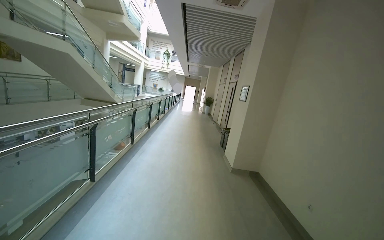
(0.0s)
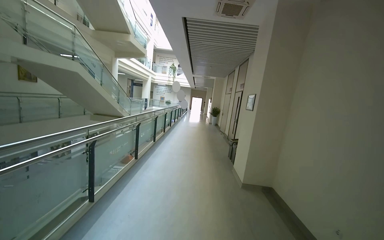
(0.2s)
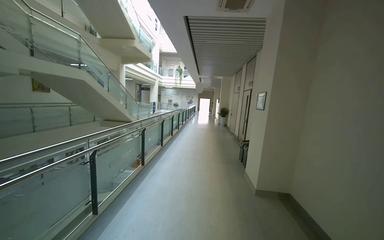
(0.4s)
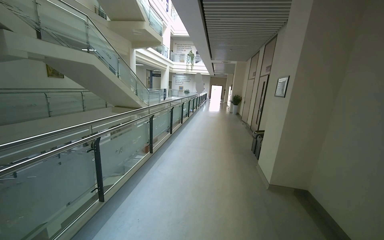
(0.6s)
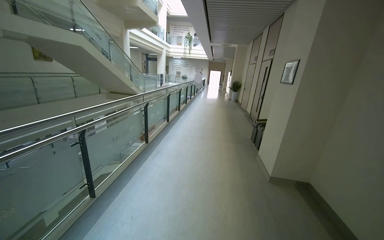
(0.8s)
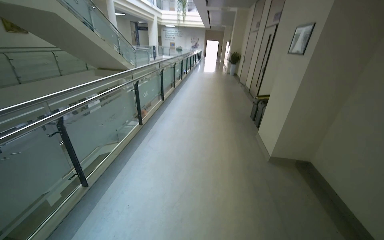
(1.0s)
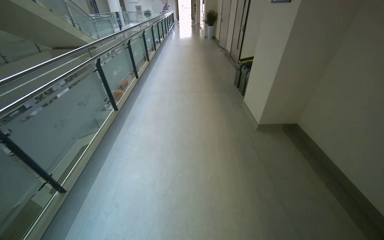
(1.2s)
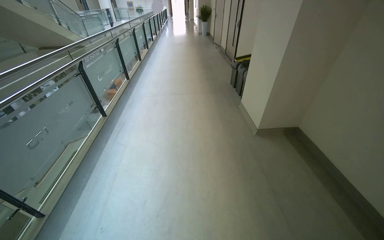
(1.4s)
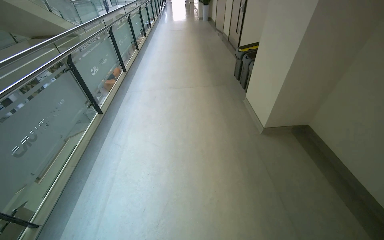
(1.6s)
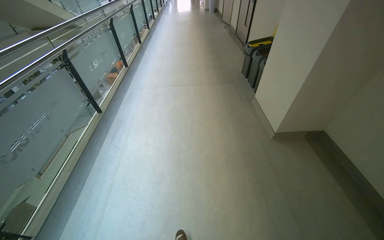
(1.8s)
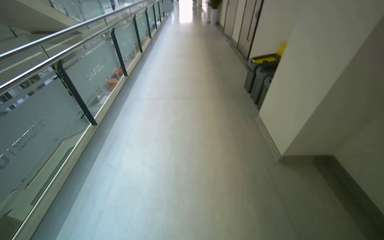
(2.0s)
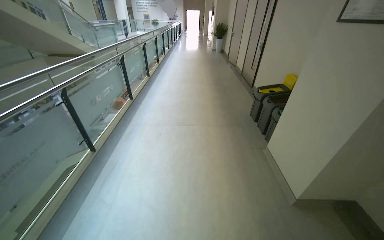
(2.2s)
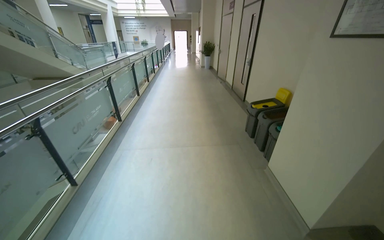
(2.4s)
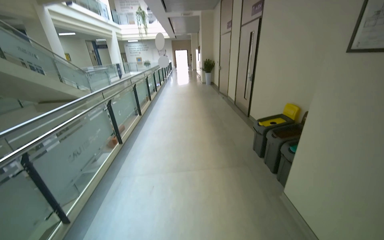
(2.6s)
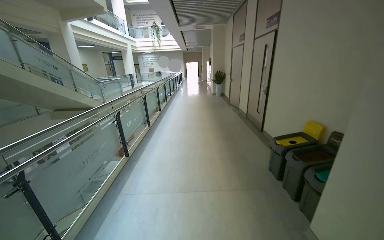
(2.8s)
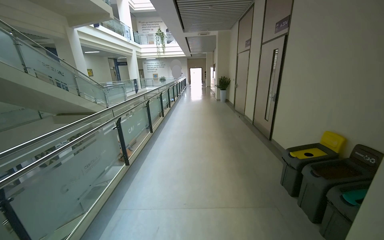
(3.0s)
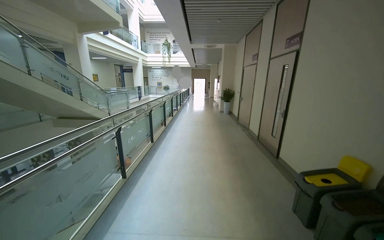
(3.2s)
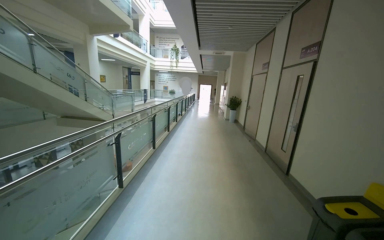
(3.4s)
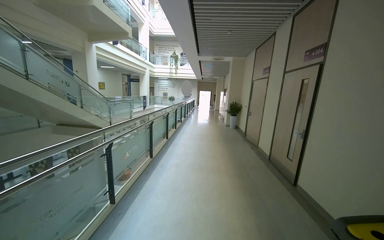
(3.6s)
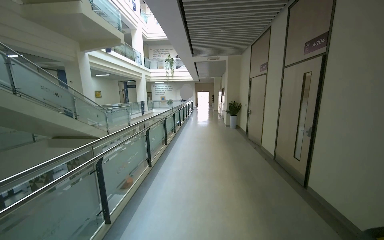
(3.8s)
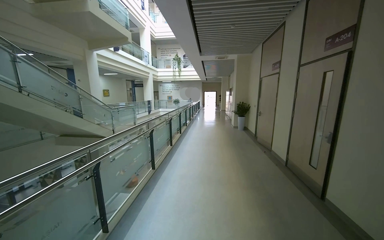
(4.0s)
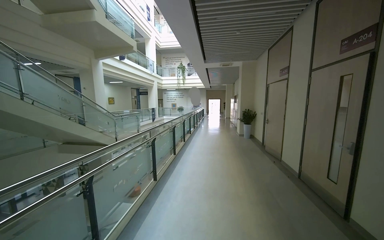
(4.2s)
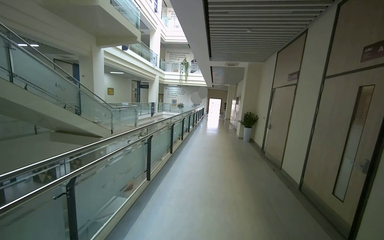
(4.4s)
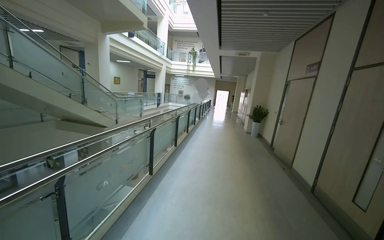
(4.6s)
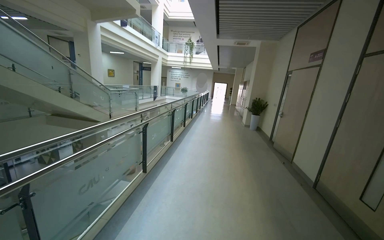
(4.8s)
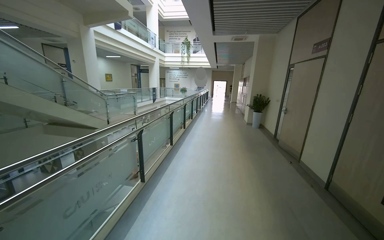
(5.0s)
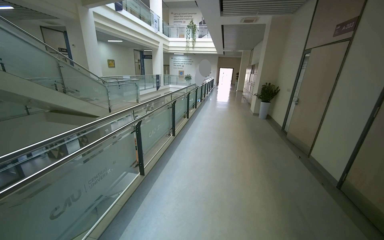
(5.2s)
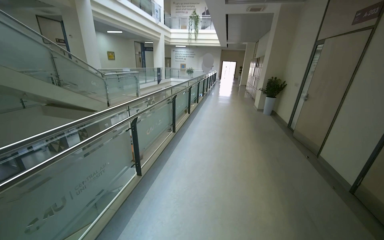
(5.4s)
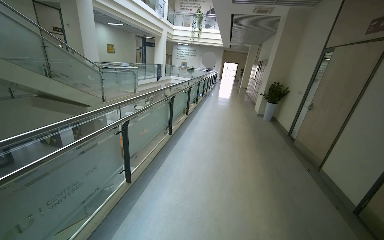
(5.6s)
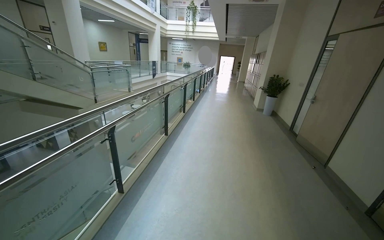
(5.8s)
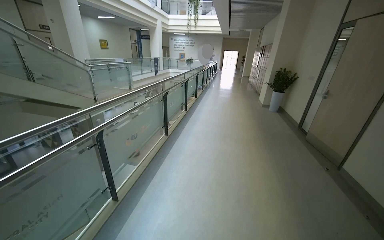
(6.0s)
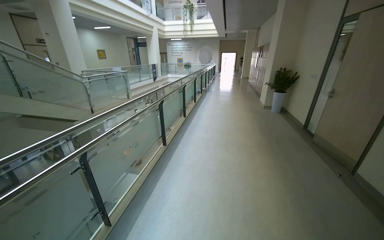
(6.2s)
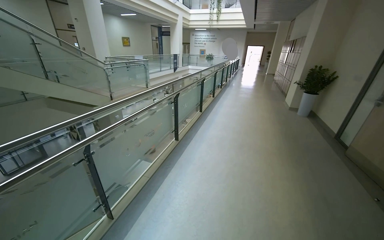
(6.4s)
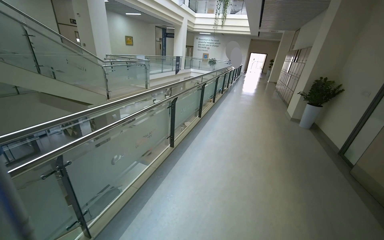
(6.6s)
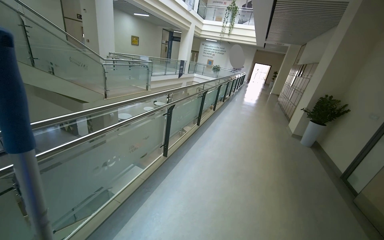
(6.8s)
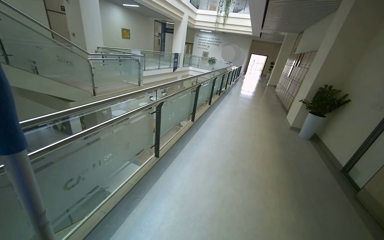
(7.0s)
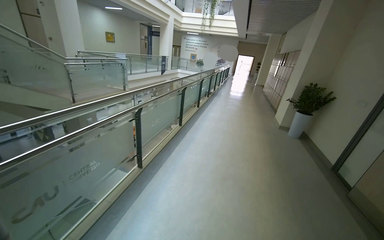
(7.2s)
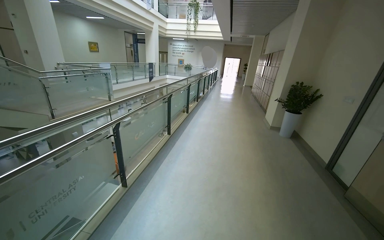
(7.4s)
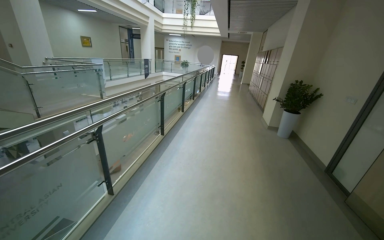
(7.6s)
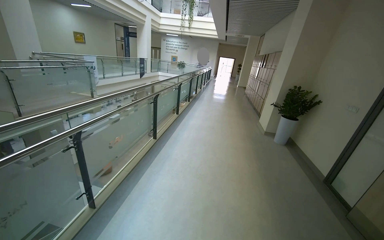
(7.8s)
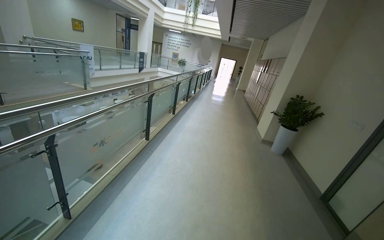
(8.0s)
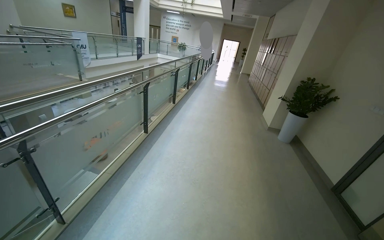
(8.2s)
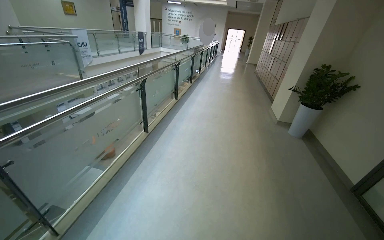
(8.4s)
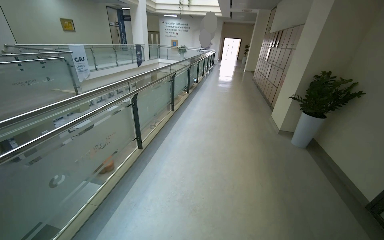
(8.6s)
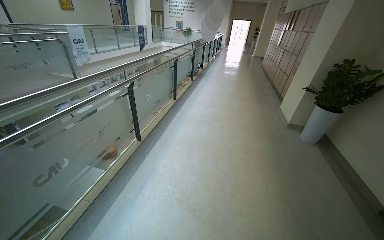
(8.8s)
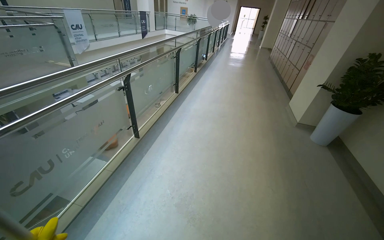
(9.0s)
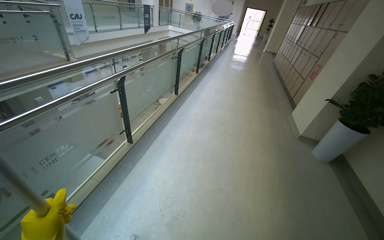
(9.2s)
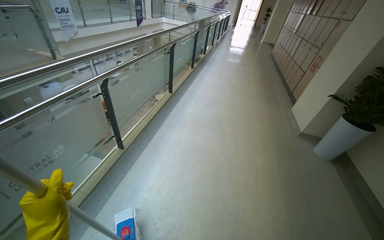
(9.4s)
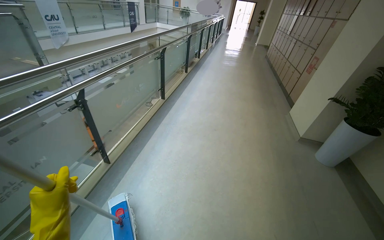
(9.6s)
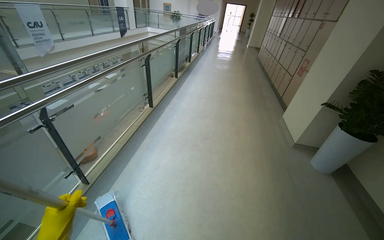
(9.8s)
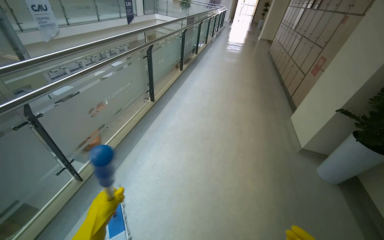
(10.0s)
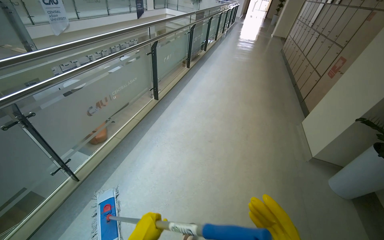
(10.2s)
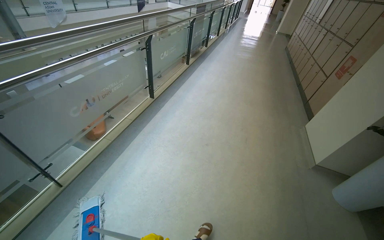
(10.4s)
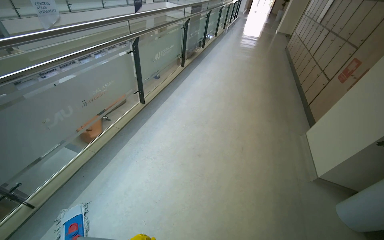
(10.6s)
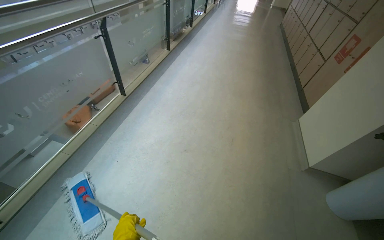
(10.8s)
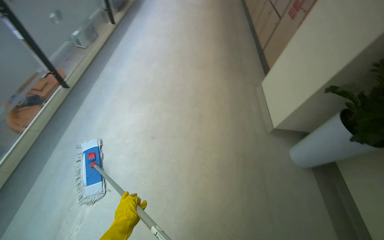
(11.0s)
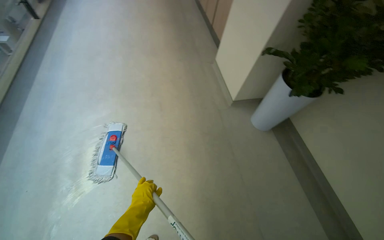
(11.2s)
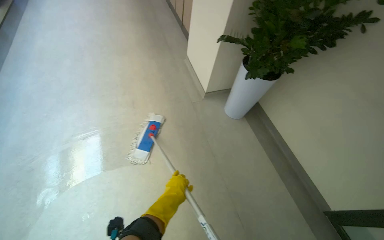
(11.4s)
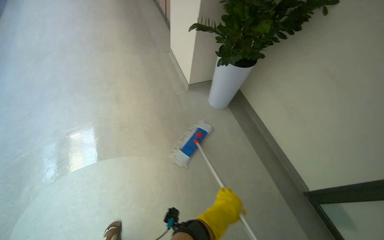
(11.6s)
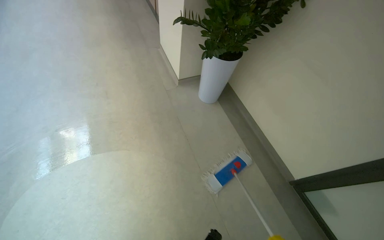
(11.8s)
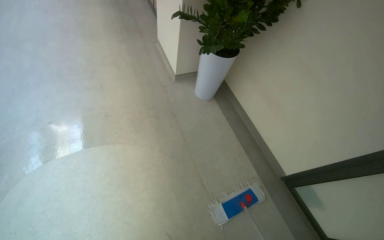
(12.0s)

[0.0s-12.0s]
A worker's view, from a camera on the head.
Job: mopping floor.
The whole recording: Mopping hallway floor. The worker mops the hallway floor, periodically wringing out the mop head in the bucket.
0.0s to 1.6s: The camera travels approximately 1.5 m. The view tips downward by some 30 degrees.
1.6s to 3.0s: The camera is carried some 1.5 m. The wearer looks roughly 25 degrees further upward.
3.0s to 4.4s: The camera is carried about 1.5 m.
4.4s to 6.0s: The head travels some 1.5 m. The view tips downward by approximately 15 degrees.
6.0s to 7.6s: The head travels roughly 1.5 m.
7.6s to 9.0s: The wearer moves roughly 1.5 m. The wearer looks some 15 degrees further downward.
9.0s to 10.4s: The camera travels some 1 m.
10.4s to 12.0s: The head travels roughly 70 cm. The wearer's head swings some 45 degrees to the right. The wearer looks about 20 degrees further downward.

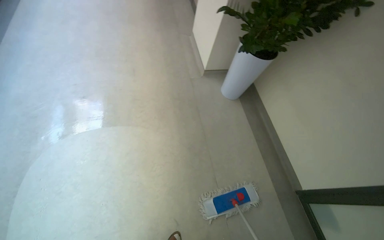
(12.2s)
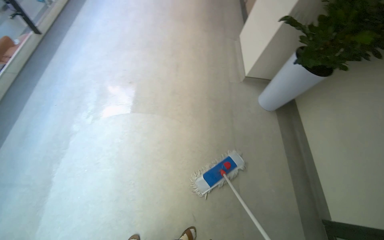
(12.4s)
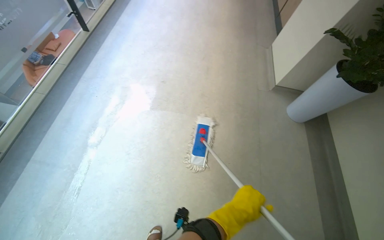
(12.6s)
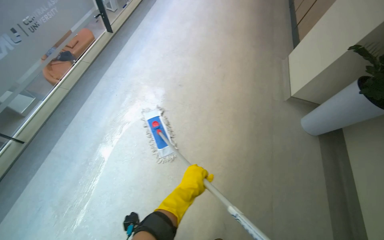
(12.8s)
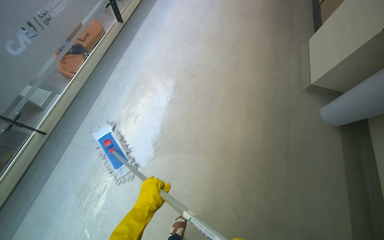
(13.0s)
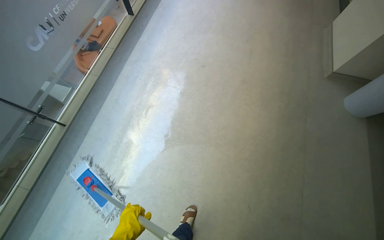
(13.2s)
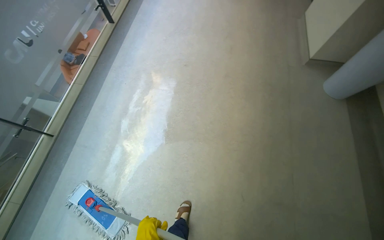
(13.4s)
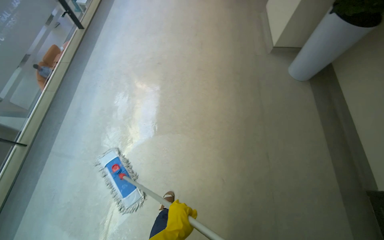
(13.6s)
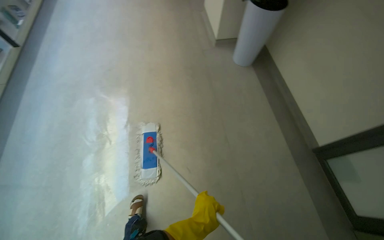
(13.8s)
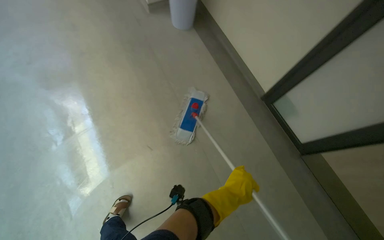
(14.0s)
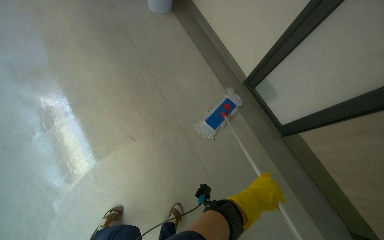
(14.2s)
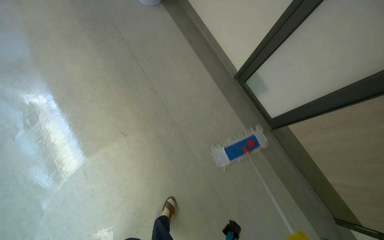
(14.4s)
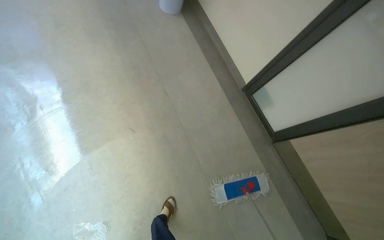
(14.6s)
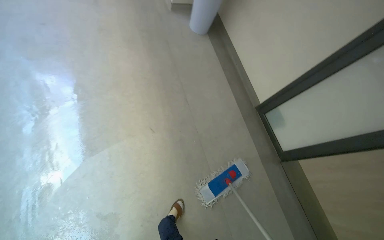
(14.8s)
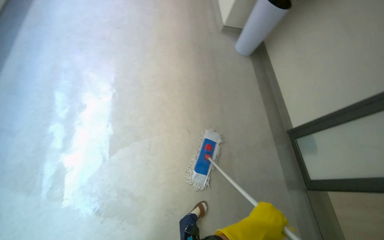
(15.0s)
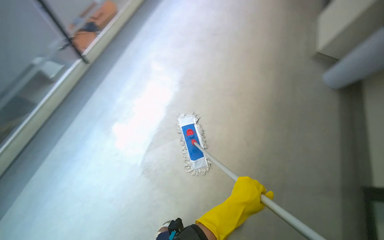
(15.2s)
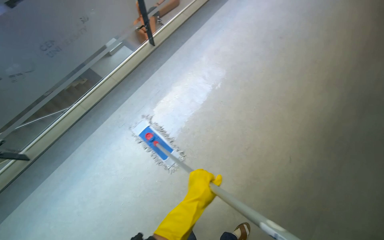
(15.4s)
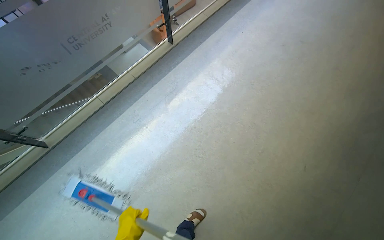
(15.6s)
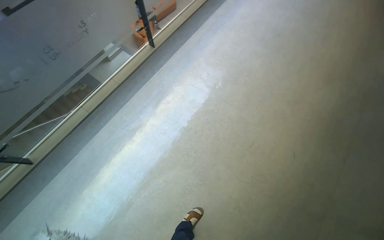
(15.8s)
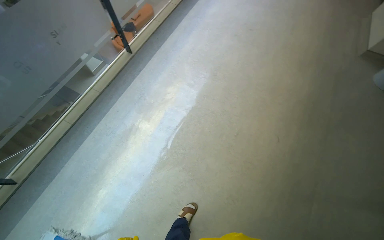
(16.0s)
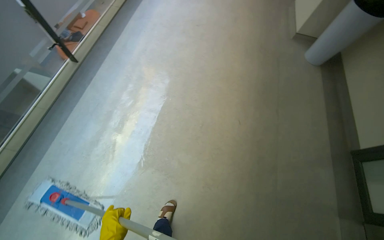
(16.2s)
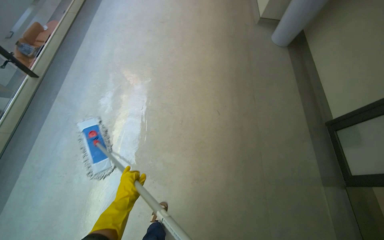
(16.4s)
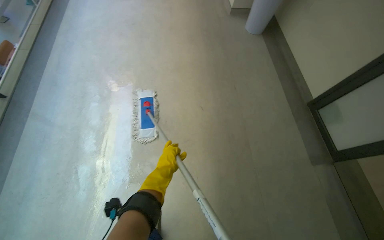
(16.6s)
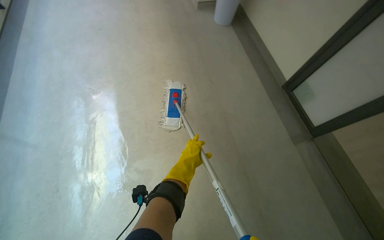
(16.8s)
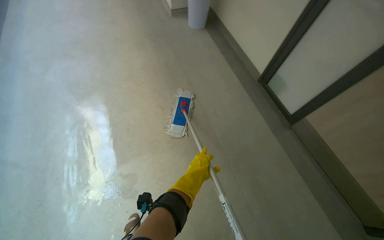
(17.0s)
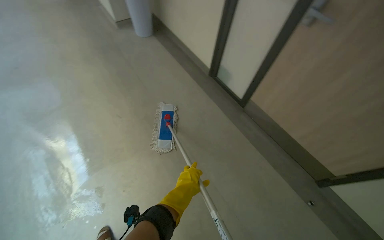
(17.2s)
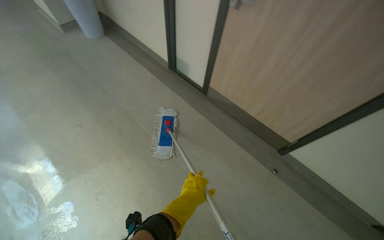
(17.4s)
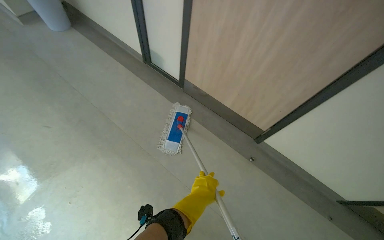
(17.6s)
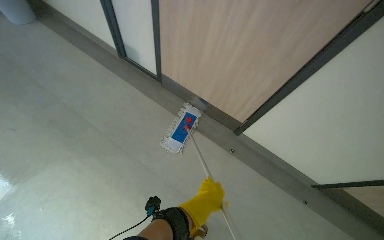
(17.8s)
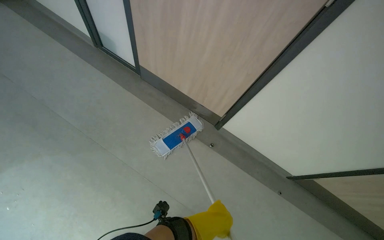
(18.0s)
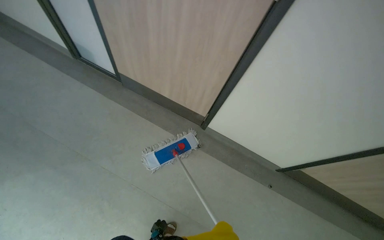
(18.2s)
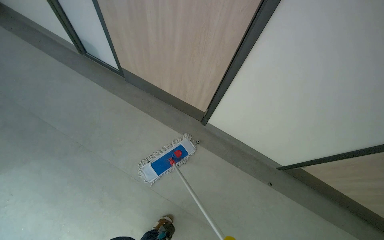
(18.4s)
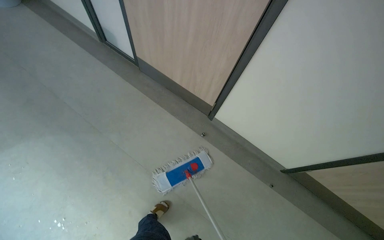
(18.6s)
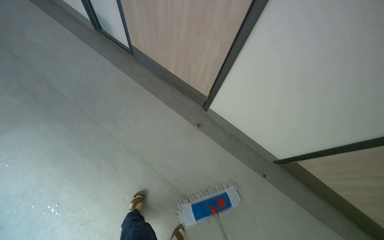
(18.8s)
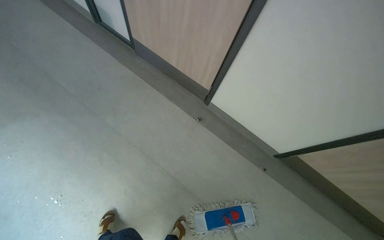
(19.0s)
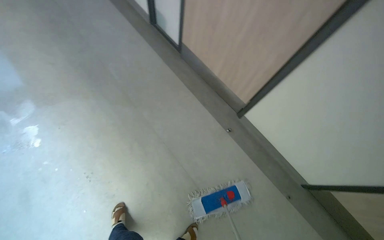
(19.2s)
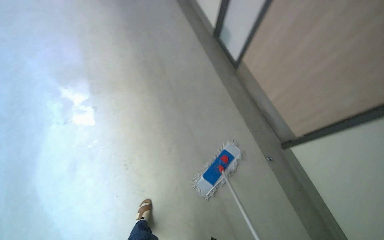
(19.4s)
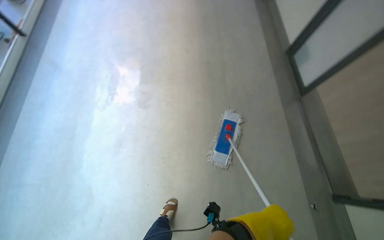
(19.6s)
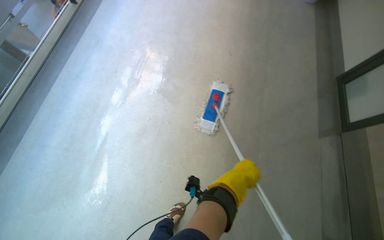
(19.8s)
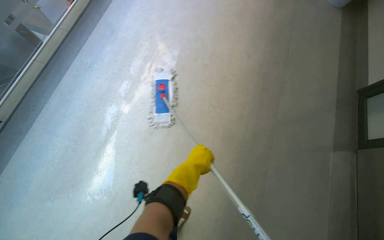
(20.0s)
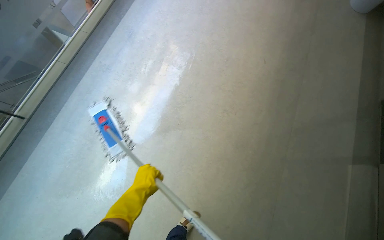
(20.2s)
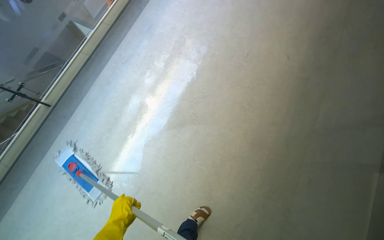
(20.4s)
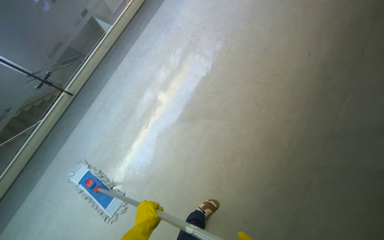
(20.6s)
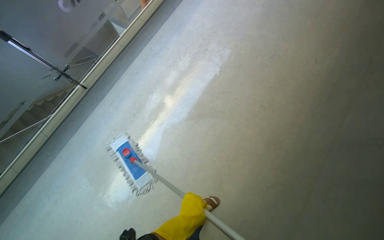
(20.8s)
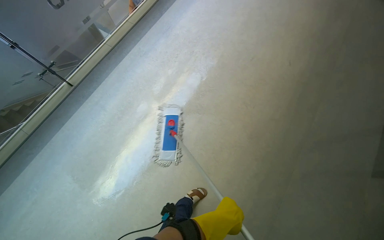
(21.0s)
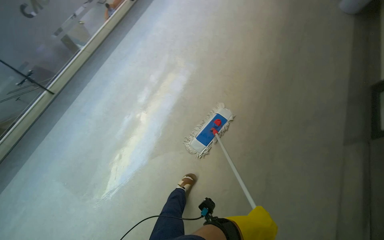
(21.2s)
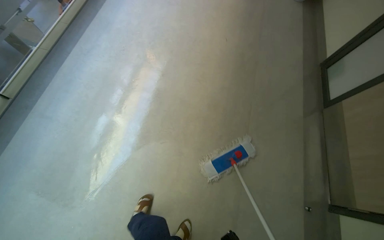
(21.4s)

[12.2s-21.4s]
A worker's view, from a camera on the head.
Job: mopping floor.
The whole recording: Mopping hallway floor. The worker mops the hallway floor, periodically wringing out the mop head in the bucket.
16.8s to 18.4s: The camera travels approximately 1 m. The head rotates about 50 degrees to the right.
